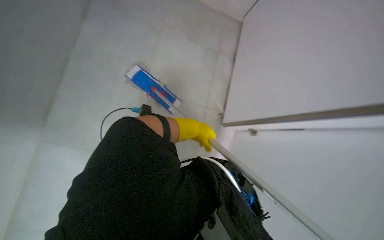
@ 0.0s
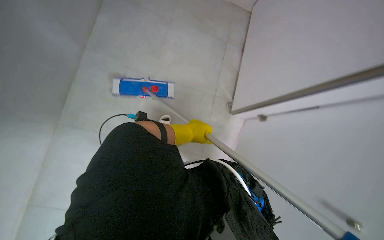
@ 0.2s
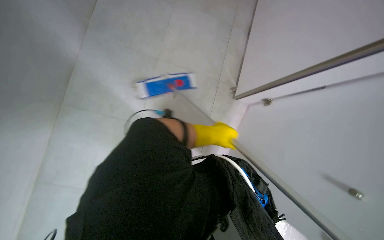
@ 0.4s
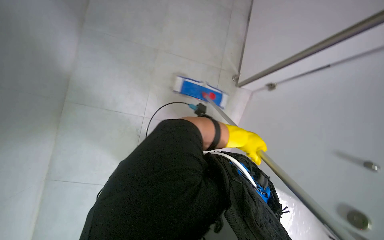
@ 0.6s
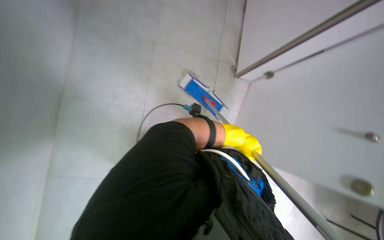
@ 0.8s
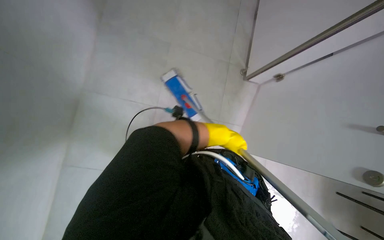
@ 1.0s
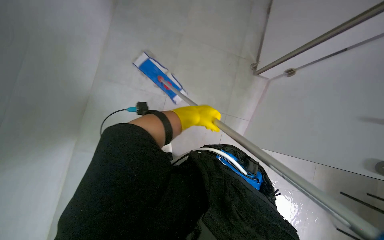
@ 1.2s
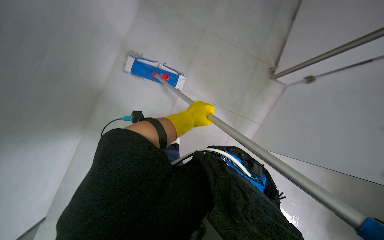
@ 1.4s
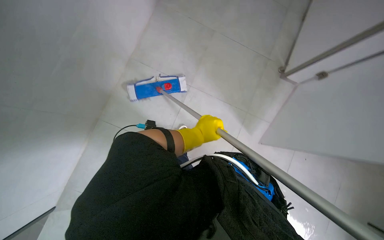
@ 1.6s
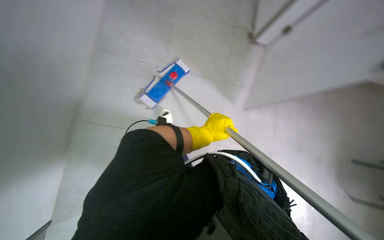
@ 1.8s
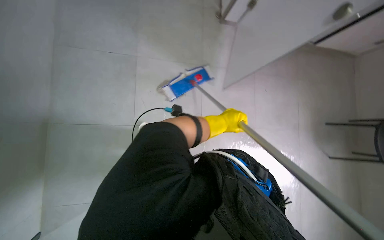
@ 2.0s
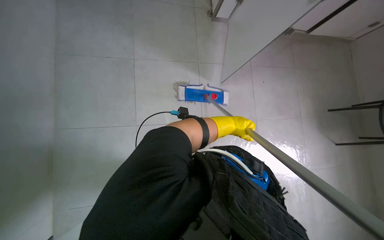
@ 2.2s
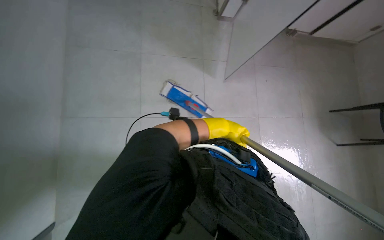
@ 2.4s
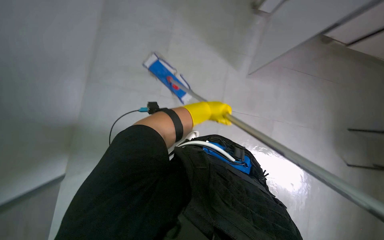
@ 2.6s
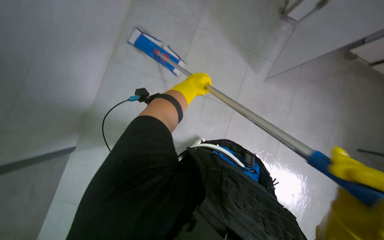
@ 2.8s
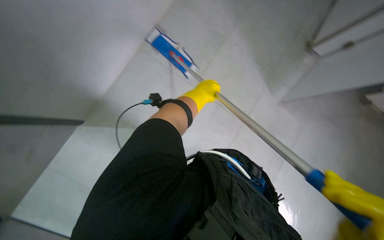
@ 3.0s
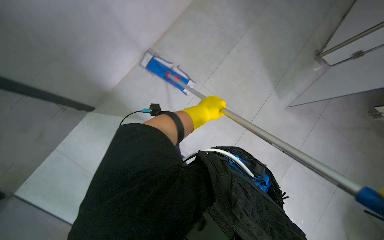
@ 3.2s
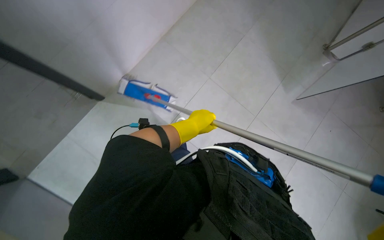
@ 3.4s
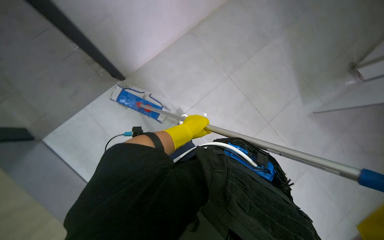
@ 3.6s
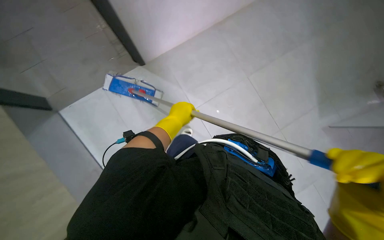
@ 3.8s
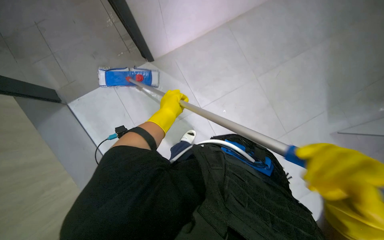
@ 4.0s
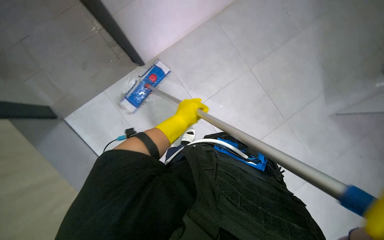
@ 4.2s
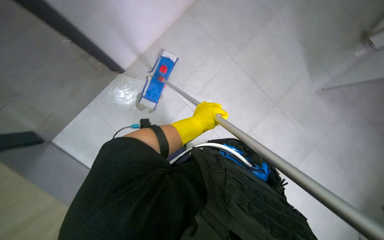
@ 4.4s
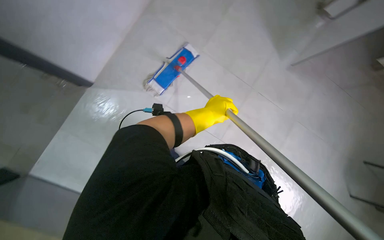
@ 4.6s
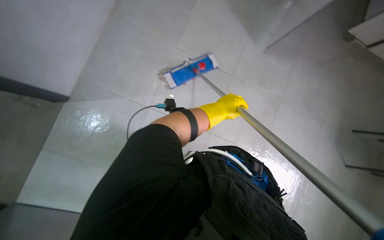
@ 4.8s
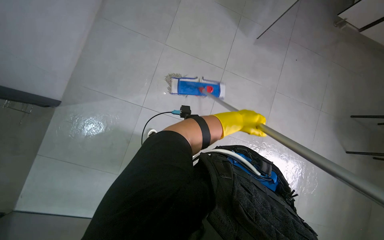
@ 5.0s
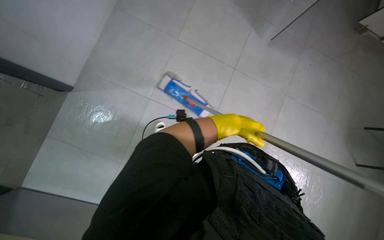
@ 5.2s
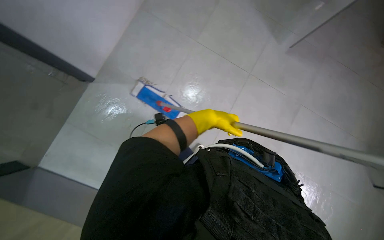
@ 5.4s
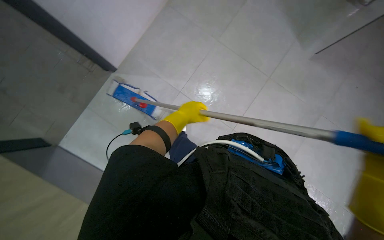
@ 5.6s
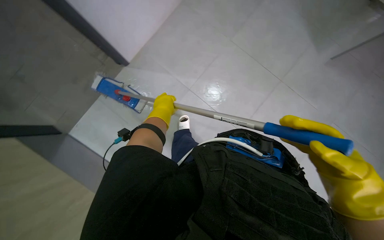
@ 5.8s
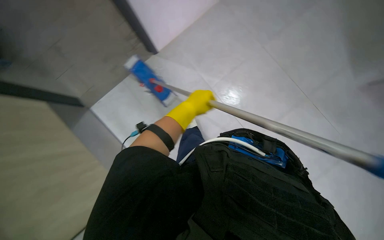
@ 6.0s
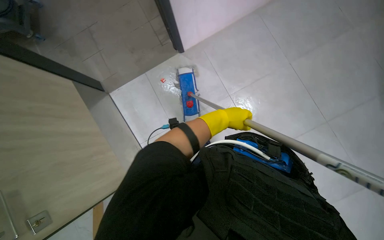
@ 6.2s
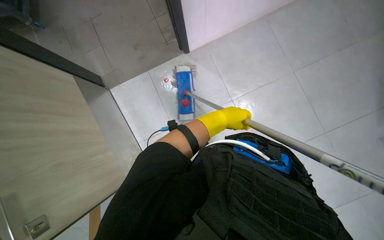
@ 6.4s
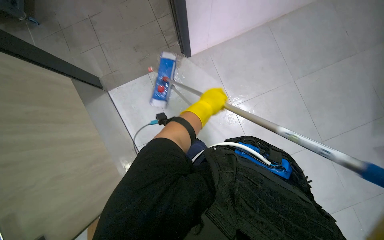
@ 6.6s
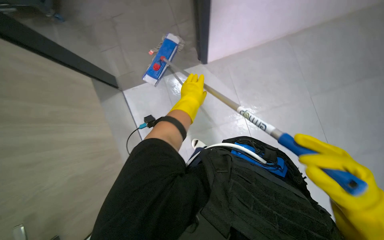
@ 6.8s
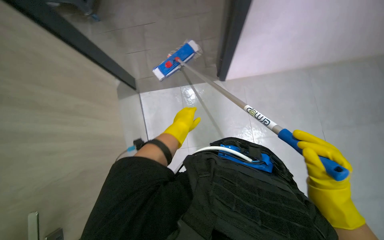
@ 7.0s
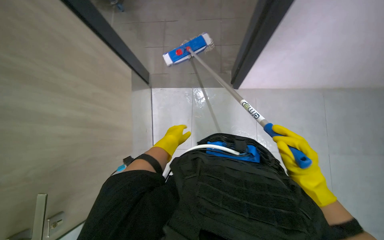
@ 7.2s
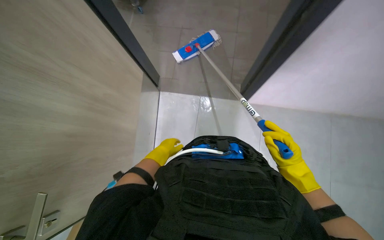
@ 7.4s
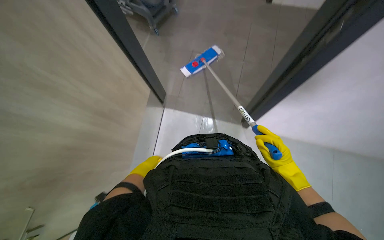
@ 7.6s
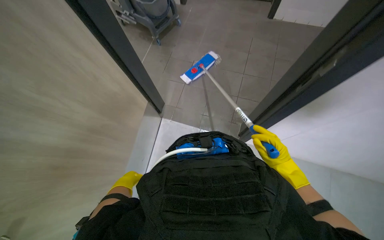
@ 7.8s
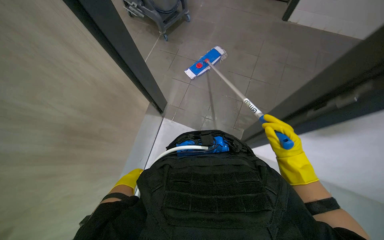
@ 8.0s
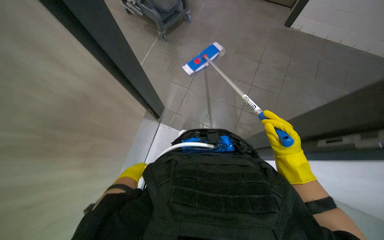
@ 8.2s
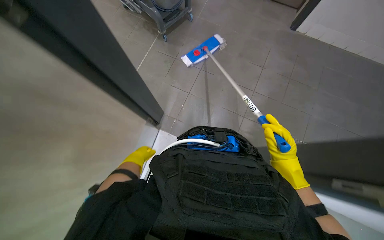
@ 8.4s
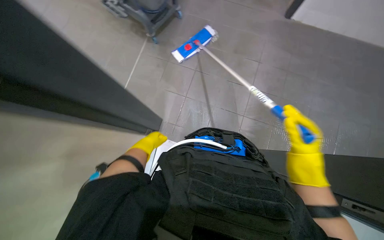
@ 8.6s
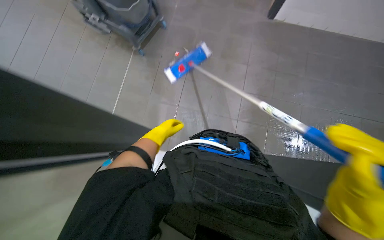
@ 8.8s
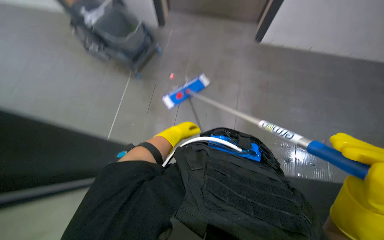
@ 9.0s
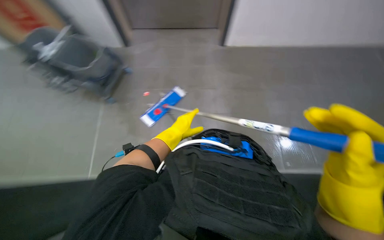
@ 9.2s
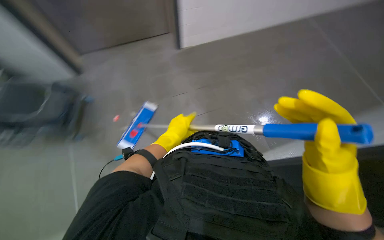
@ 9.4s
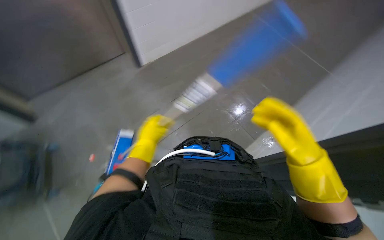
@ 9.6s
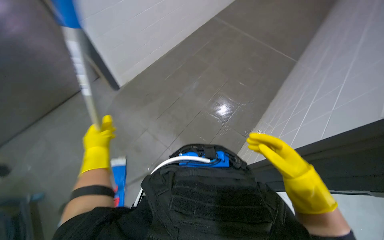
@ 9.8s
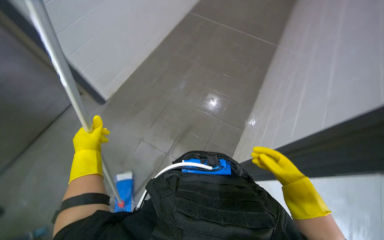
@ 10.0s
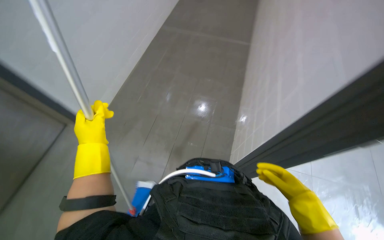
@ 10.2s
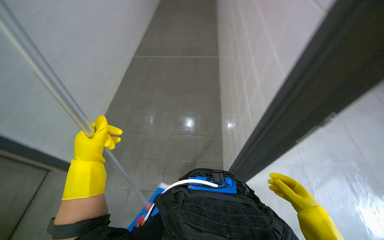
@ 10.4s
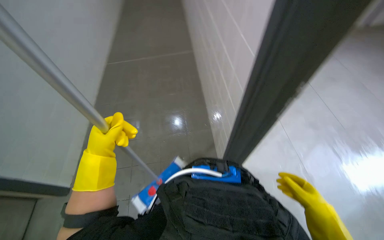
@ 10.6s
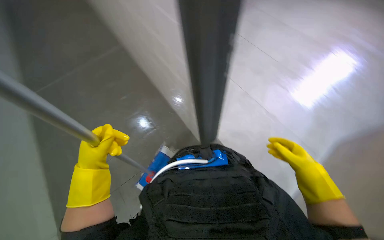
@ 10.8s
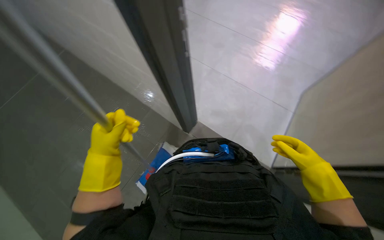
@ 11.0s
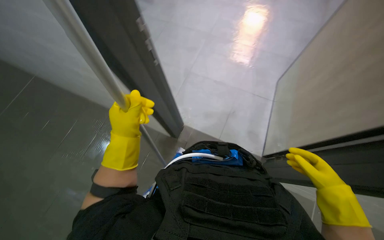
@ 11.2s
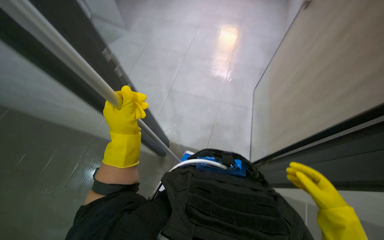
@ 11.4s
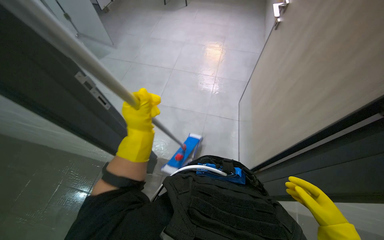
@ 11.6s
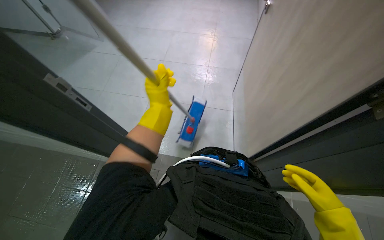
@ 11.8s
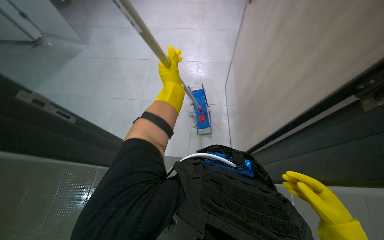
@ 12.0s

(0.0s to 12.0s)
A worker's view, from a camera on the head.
Job: mopping floor.
The whole recording: Mopping the floor. The worker mops the tiled floor with a flat mop and a bucket.
0.0s - 1.6s: The left hand travels to the right and back again, approximately 15 cm each way.
3.0s - 4.4s: The left hand goes roughly 15 cm down the picture and nearer to the camera.
4.4s - 6.0s: The wearer's head swings approximately 35 degrees to the left.
6.0s - 7.6s: The left hand moves to the left, down the picture and farther from the camera, roughly 30 cm.
9.0s - 10.4s: The head turns to the right by about 45 degrees. The wearer looks some 25 degrees further upward.
10.4s - 12.0s: The view tilts about 10 degrees downward. The left hand moves up the picture and to the right, about 15 cm.

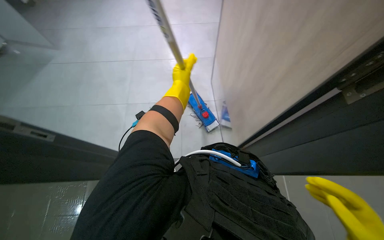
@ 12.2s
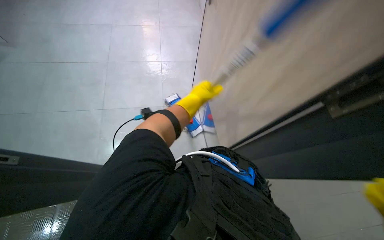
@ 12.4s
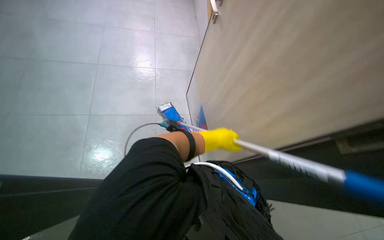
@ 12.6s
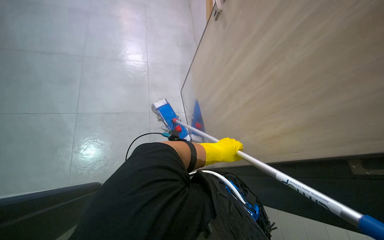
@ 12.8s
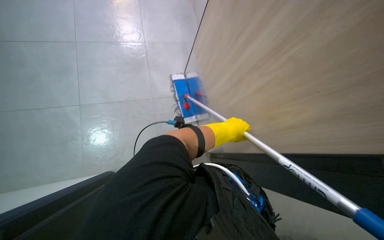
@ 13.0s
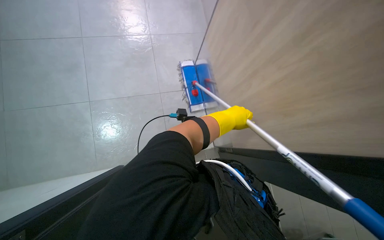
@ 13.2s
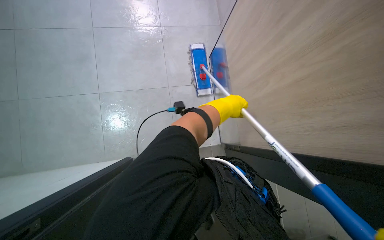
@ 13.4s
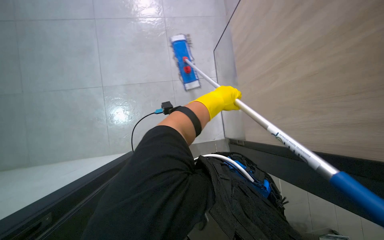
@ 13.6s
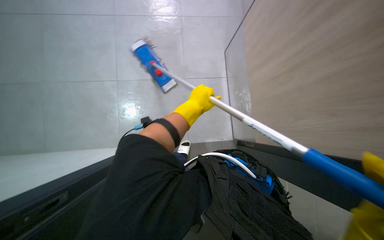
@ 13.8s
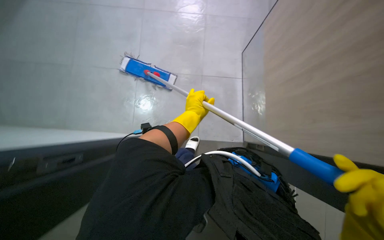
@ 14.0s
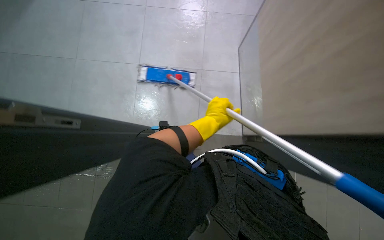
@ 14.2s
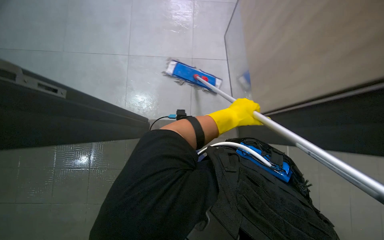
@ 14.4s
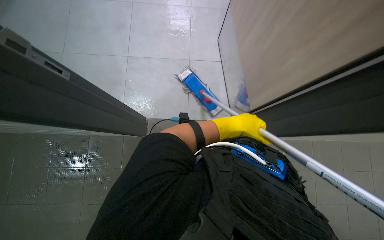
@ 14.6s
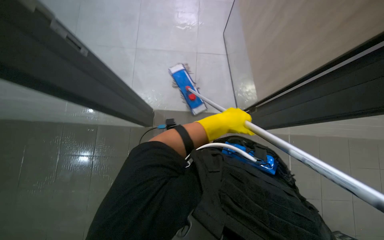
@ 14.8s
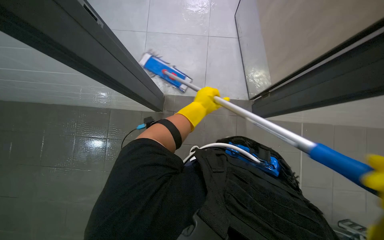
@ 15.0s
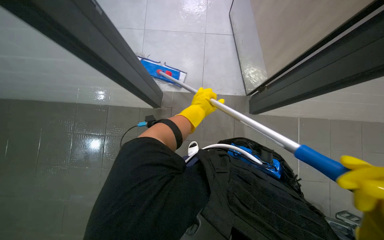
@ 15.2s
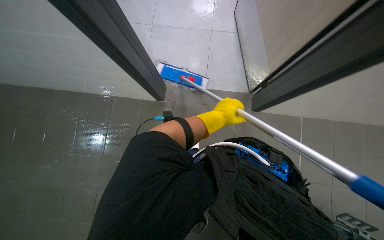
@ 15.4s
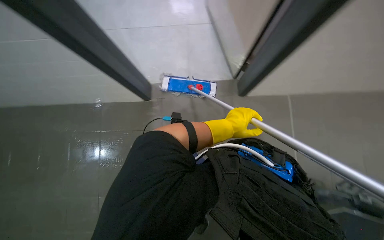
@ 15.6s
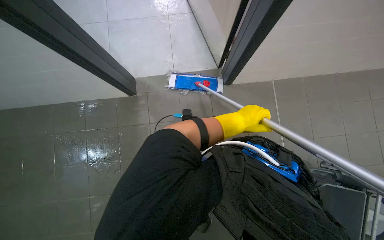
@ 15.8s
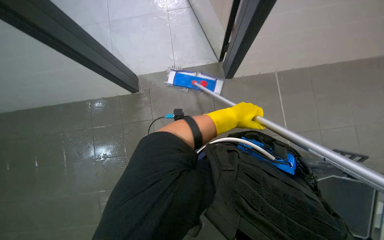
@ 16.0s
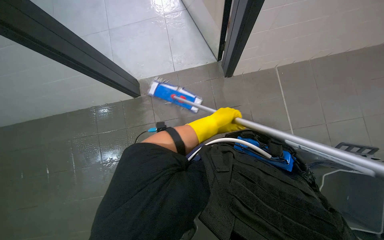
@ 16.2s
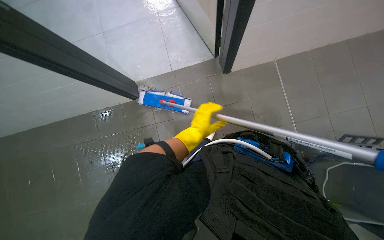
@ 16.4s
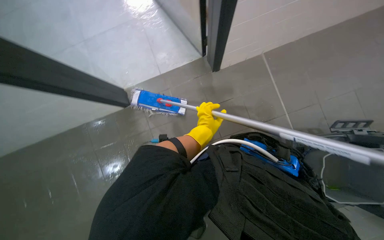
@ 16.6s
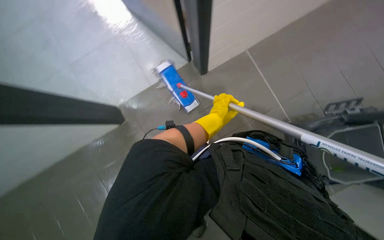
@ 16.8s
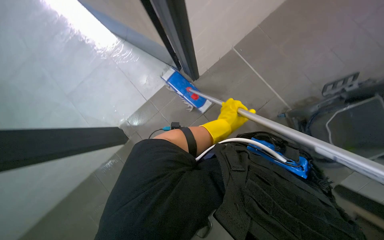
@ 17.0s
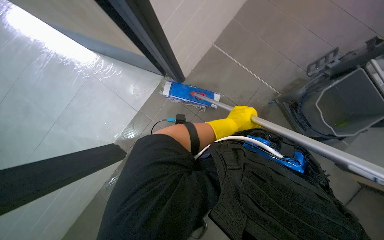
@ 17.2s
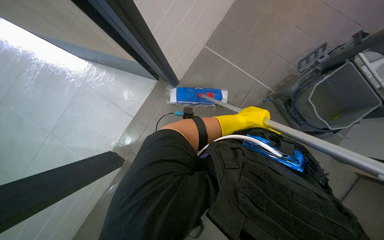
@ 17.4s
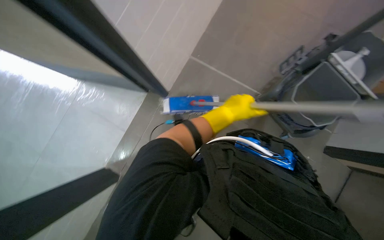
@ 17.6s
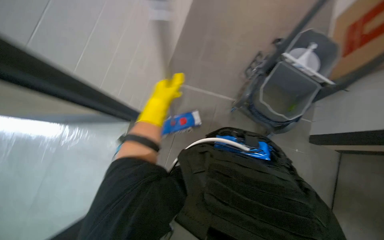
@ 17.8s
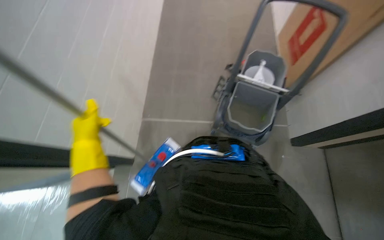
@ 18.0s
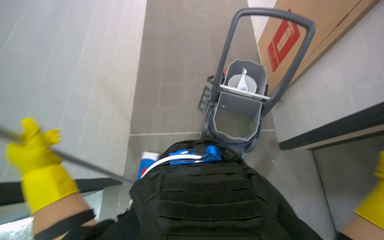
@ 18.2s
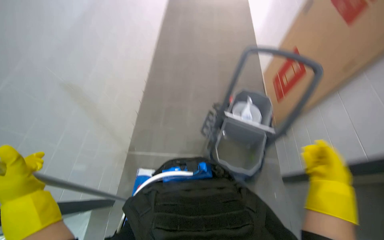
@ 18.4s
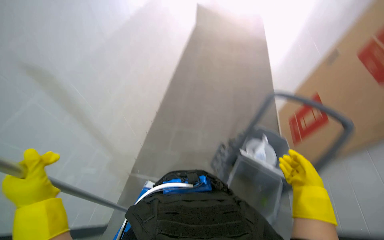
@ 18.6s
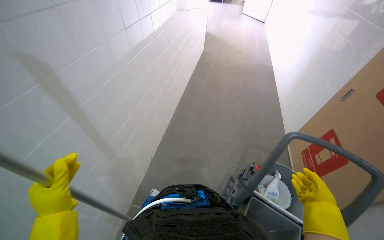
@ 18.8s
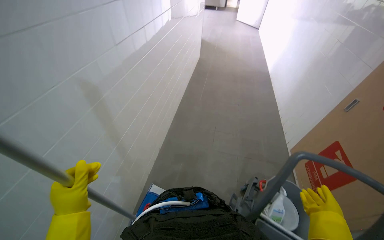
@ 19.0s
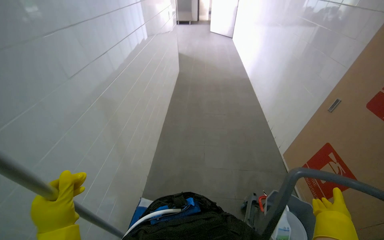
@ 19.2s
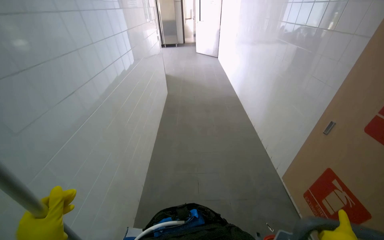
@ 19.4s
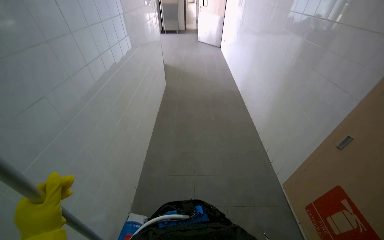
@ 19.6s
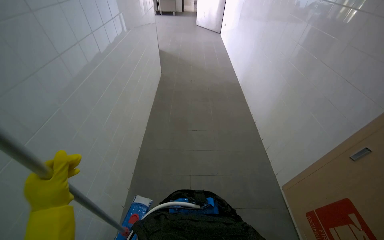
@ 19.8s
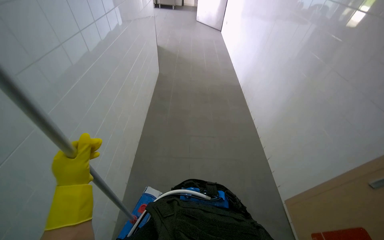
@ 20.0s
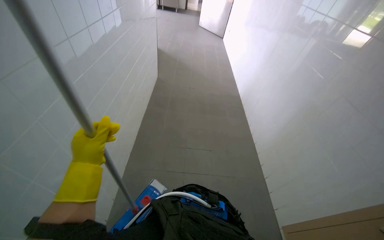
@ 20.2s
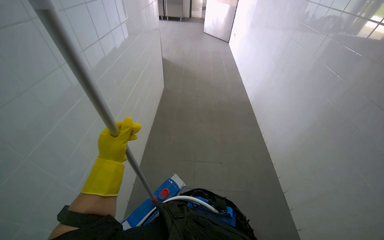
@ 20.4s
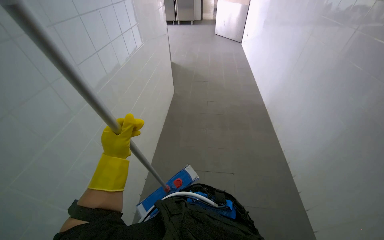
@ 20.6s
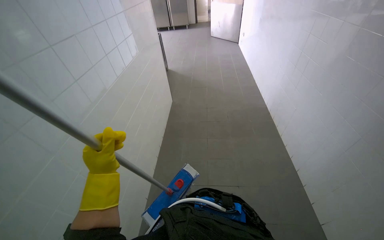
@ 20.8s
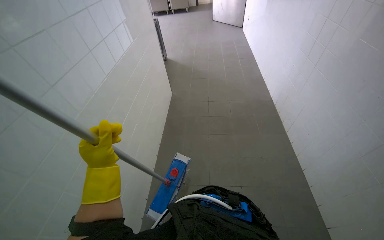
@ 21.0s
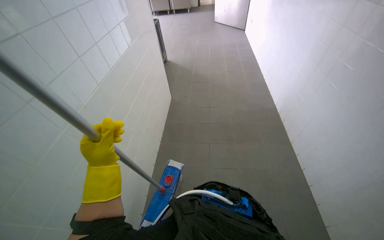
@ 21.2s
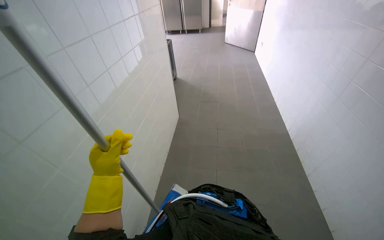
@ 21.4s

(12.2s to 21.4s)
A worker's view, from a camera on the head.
Job: mopping floor.
The whole recording: Mopping the floor. The worker mops the tiled floor with a flat mop and a bucket.
15.2s - 16.8s: The left hand travels farther from the camera and back again, roughly 10 cm each way.
16.8s - 18.4s: The head rotates about 60 degrees to the right. The wearer looks roughly 40 degrees further upward.
18.4s - 19.8s: The camera pitches upward, by approximately 20 degrees.
19.8s - 21.4s: The wearer moves approximately 60 cm.
